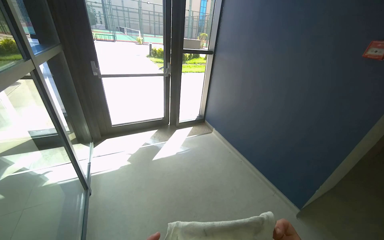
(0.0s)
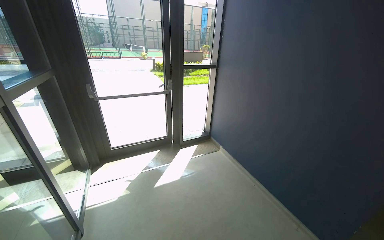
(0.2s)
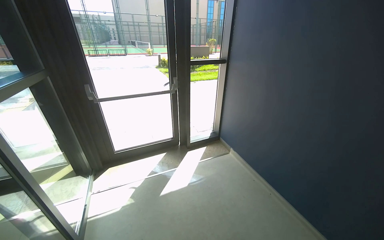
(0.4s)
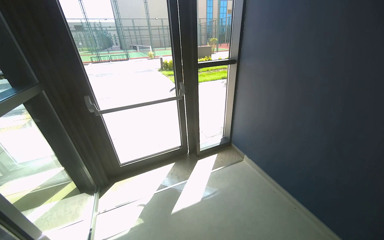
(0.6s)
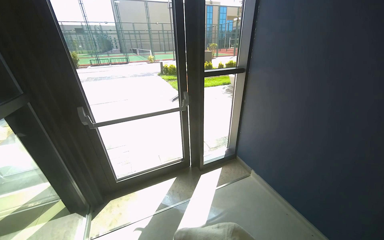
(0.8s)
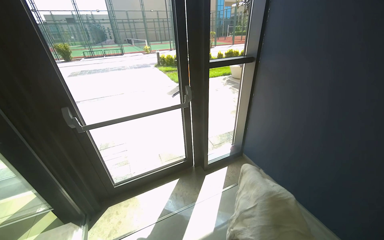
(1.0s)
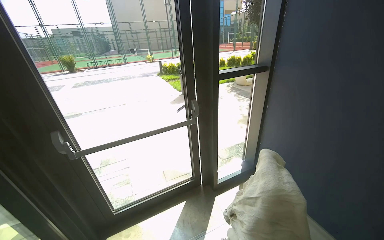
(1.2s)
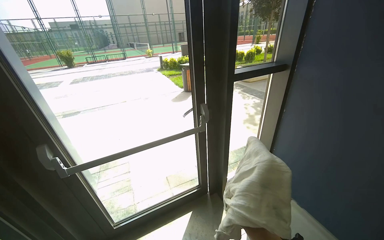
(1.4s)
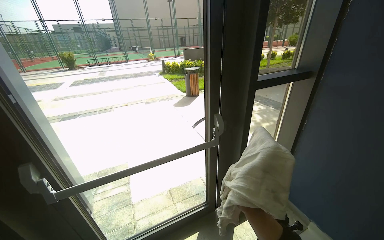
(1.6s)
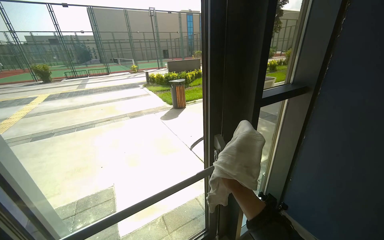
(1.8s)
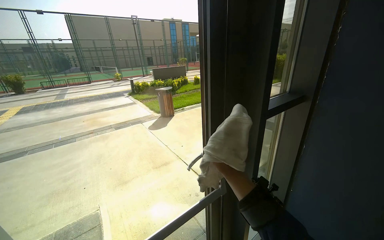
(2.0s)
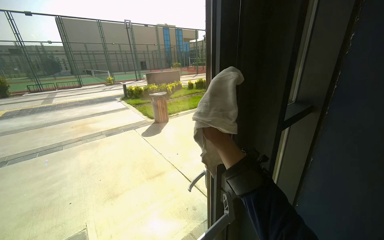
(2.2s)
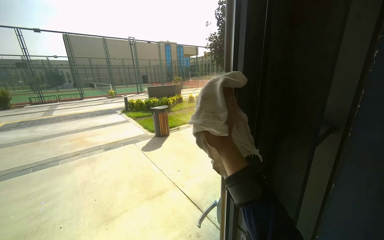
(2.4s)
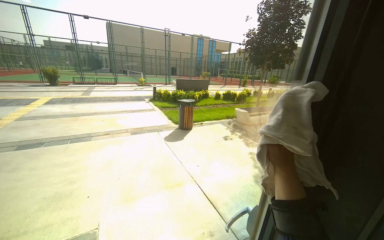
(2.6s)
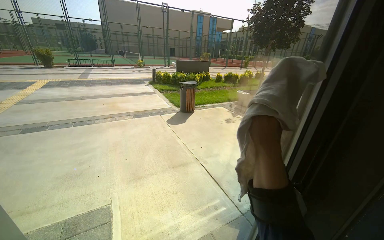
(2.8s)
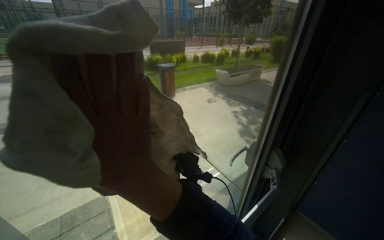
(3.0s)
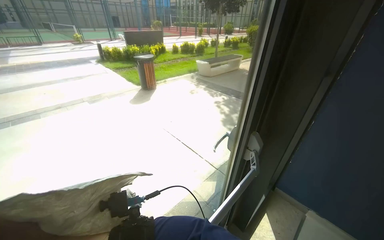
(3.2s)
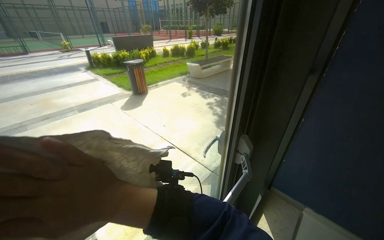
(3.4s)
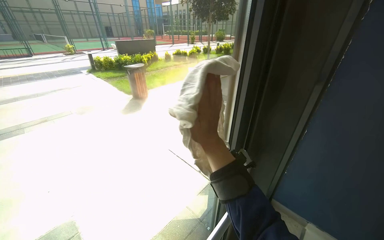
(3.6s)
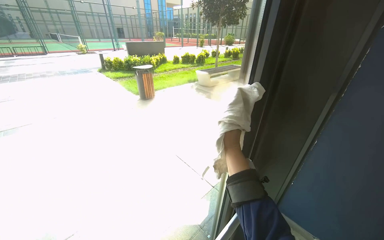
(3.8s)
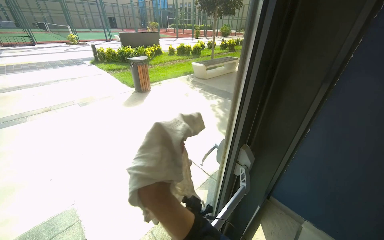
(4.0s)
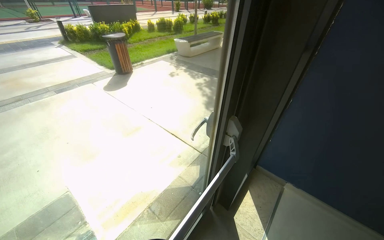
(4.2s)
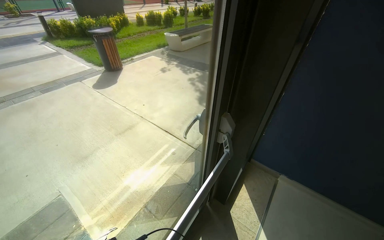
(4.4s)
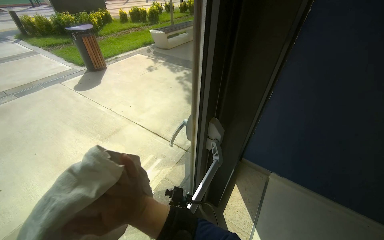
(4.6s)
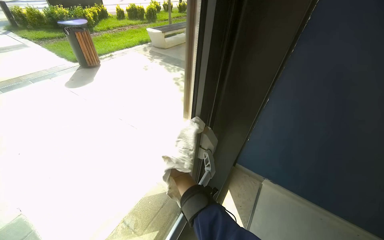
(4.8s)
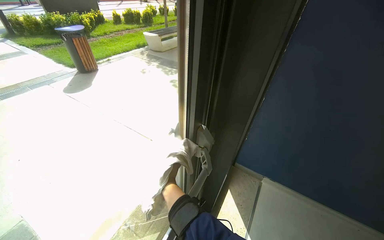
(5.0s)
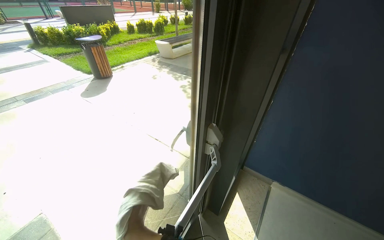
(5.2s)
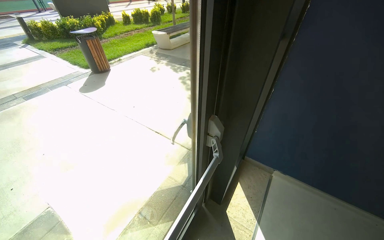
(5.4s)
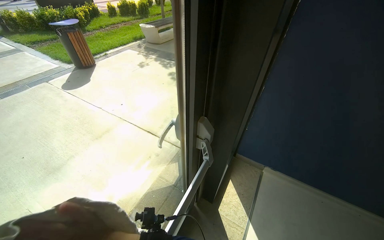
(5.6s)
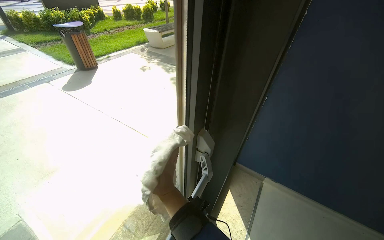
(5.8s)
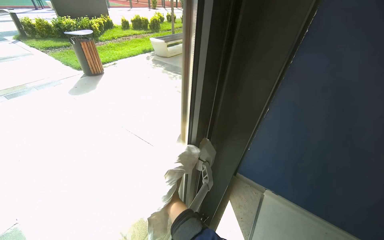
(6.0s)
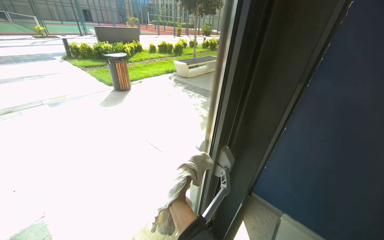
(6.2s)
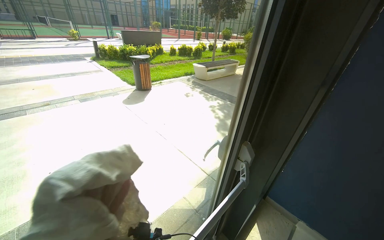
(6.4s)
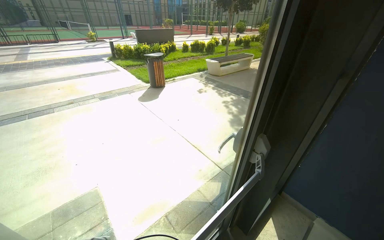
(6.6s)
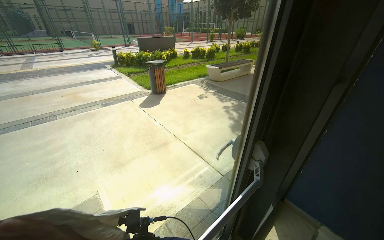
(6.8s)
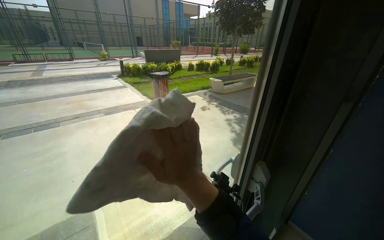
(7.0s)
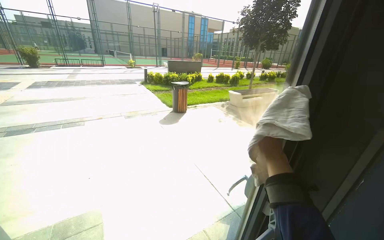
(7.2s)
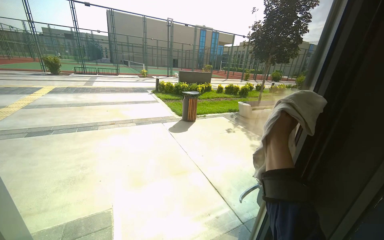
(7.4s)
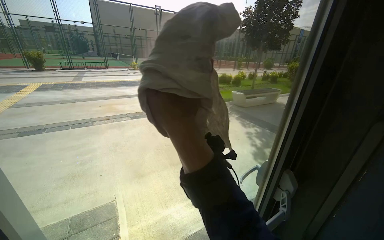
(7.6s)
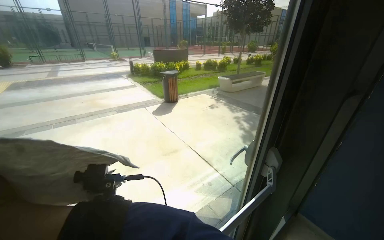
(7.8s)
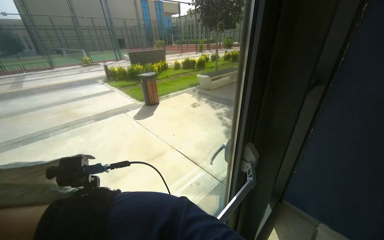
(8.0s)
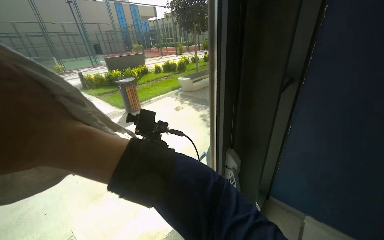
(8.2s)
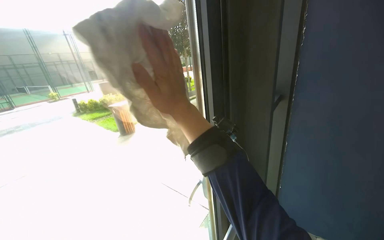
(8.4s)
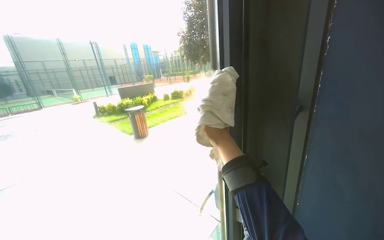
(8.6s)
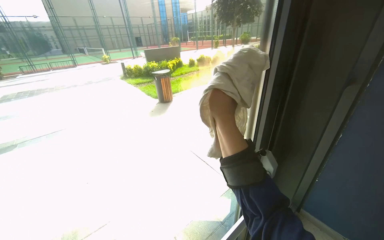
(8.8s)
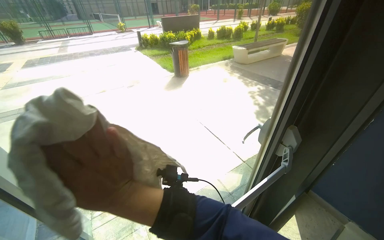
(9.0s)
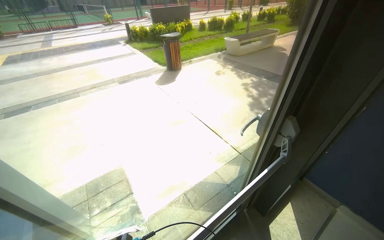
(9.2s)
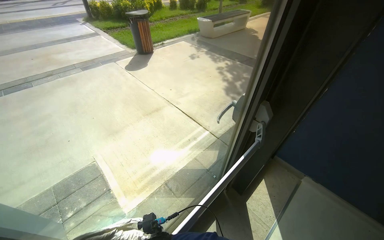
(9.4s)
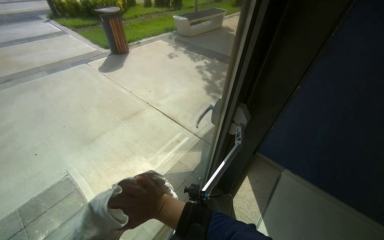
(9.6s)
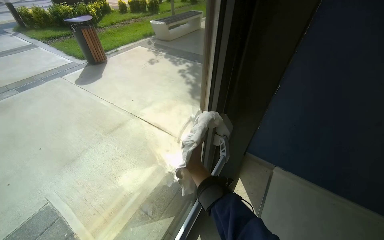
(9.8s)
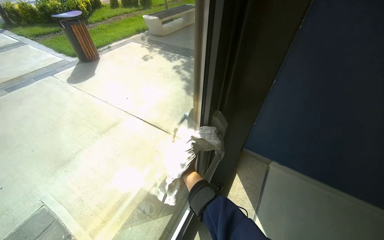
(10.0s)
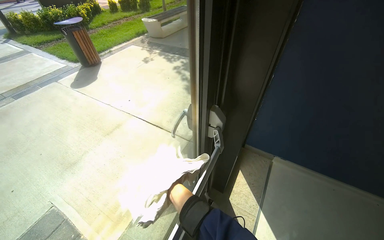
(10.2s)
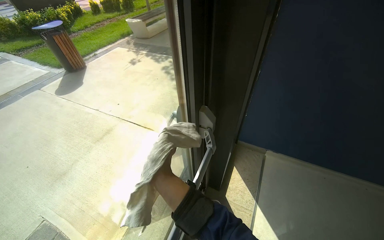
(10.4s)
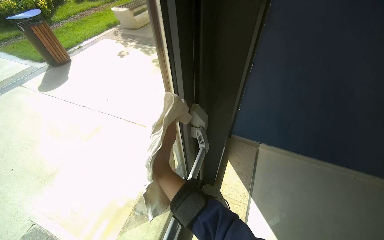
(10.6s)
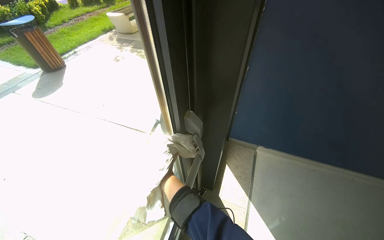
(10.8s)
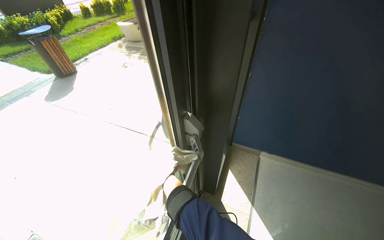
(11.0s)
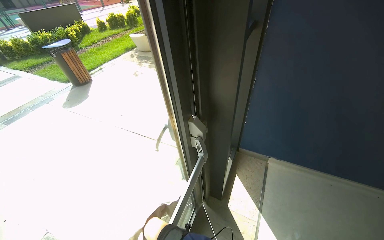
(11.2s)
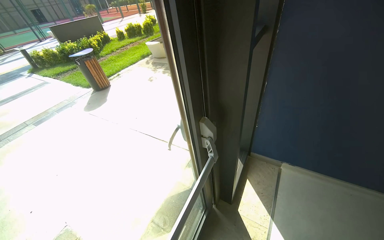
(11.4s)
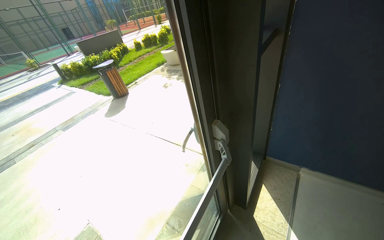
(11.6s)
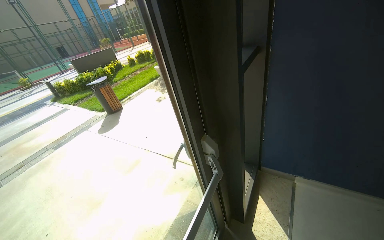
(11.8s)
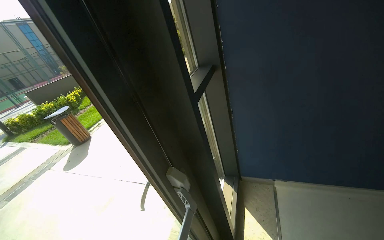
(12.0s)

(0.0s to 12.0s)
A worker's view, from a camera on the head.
Job: wiping surfaces.
The whole recording: Wiping entrance surfaces. The worker wipes the turnstile screens, metal surfaces, and glass door in the entrance area.
0.0s - 1.6s: The head travels some 1.5 m.
1.6s - 3.0s: The wearer moves about 60 cm.
6.0s - 7.6s: The wearer looks approximately 25 degrees further to the left. The wearer looks approximately 15 degrees further upward.
7.6s - 9.0s: The view tilts some 15 degrees downward.
9.0s - 10.4s: The wearer looks roughly 35 degrees further to the right.
10.4s - 12.0s: The view tilts roughly 15 degrees upward.

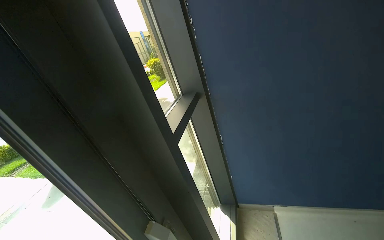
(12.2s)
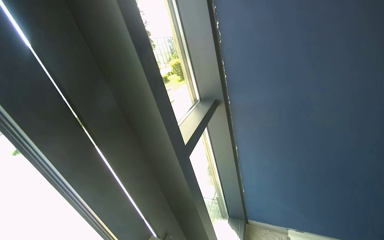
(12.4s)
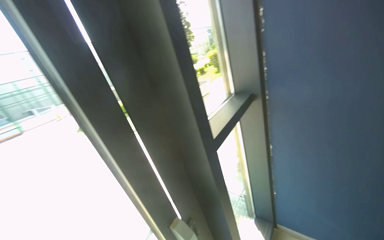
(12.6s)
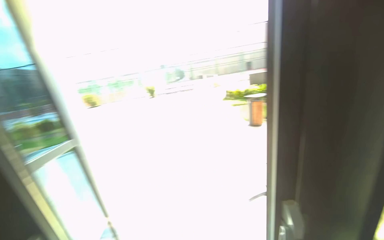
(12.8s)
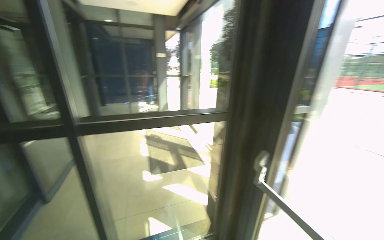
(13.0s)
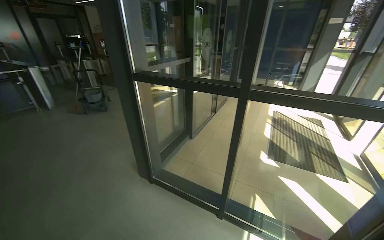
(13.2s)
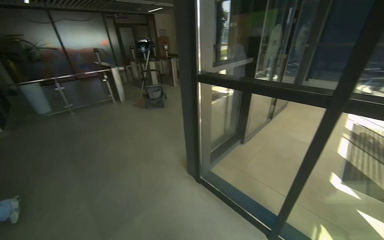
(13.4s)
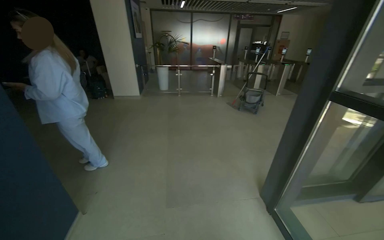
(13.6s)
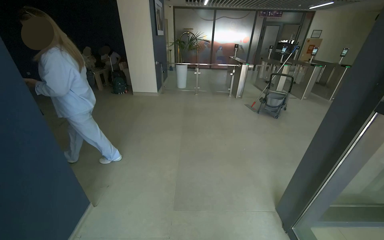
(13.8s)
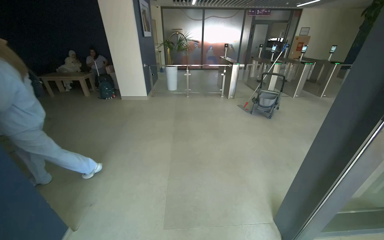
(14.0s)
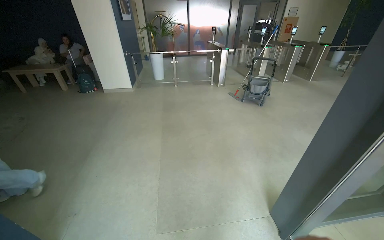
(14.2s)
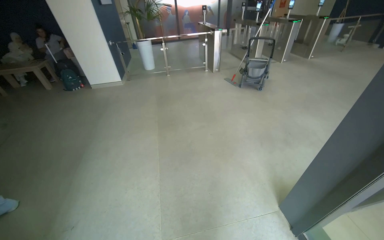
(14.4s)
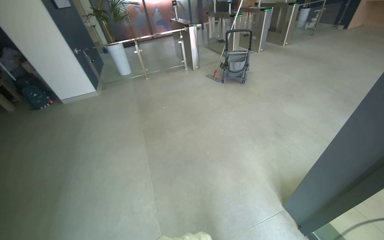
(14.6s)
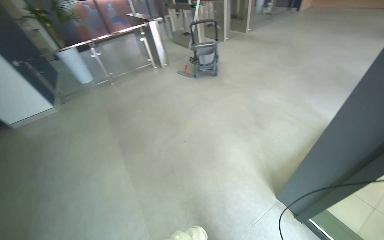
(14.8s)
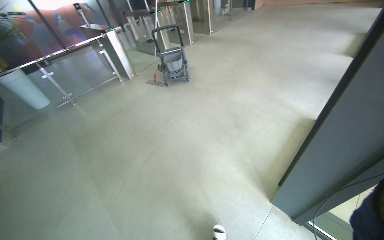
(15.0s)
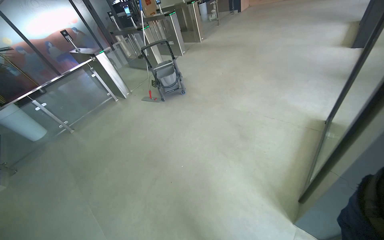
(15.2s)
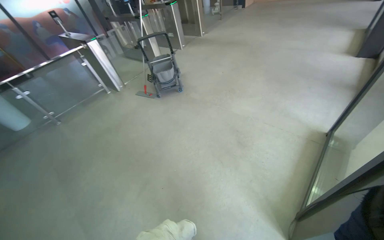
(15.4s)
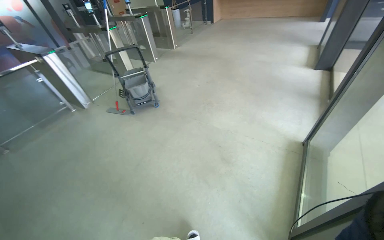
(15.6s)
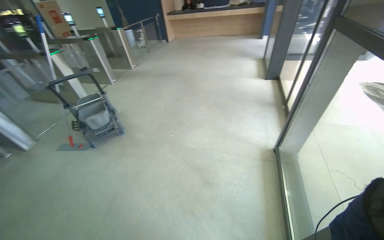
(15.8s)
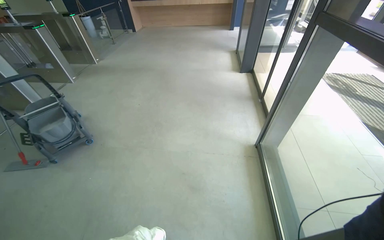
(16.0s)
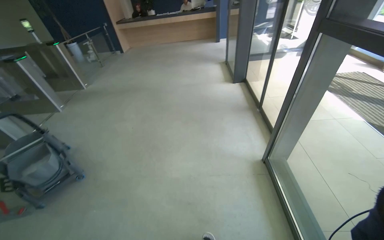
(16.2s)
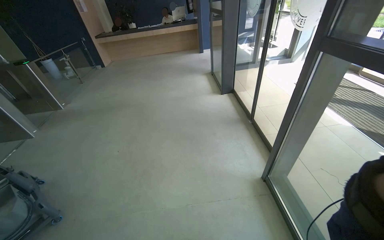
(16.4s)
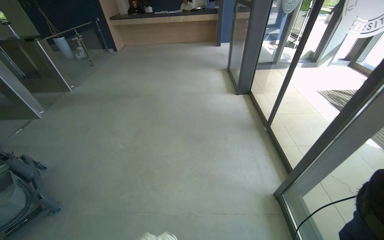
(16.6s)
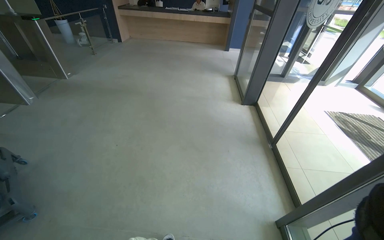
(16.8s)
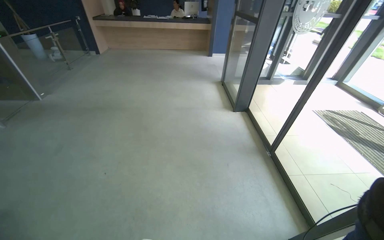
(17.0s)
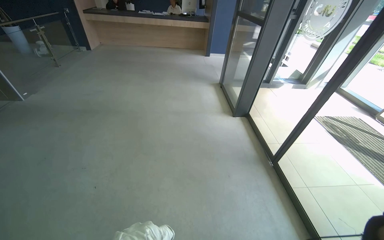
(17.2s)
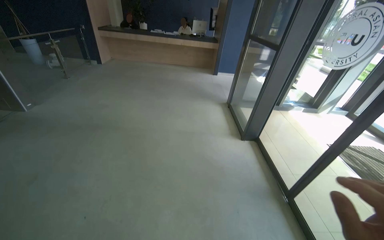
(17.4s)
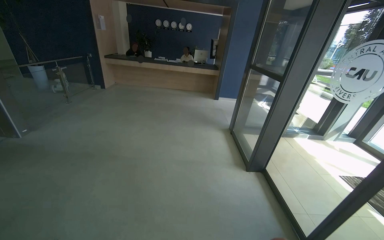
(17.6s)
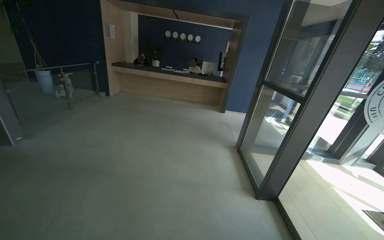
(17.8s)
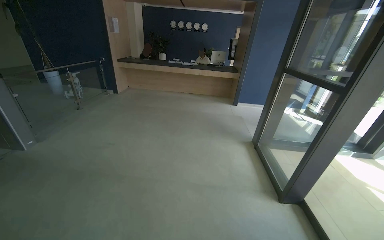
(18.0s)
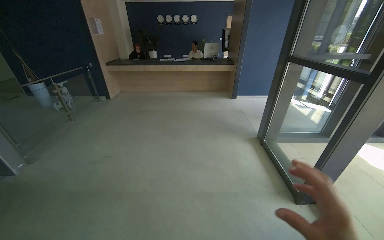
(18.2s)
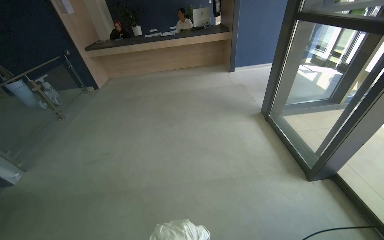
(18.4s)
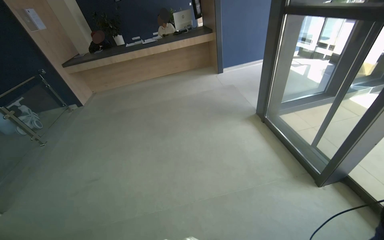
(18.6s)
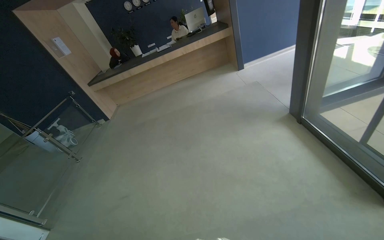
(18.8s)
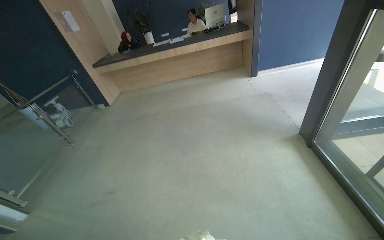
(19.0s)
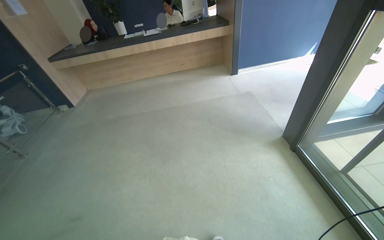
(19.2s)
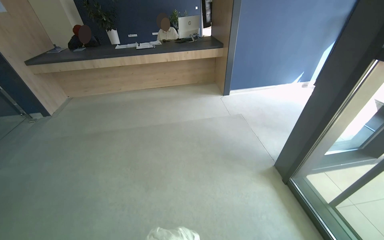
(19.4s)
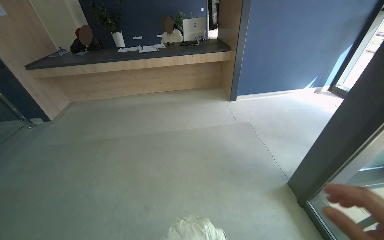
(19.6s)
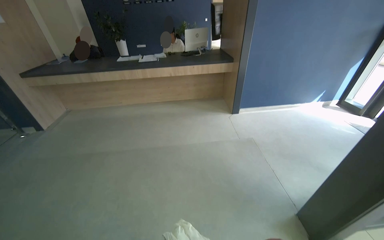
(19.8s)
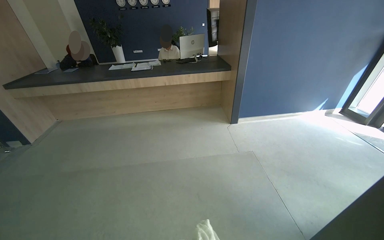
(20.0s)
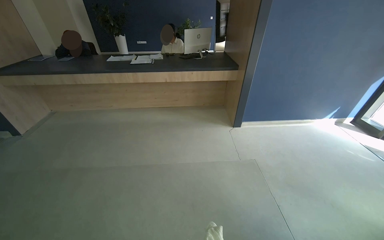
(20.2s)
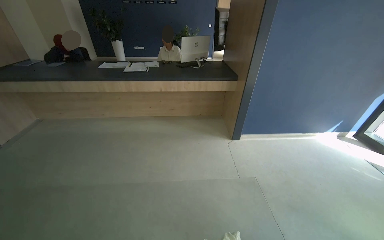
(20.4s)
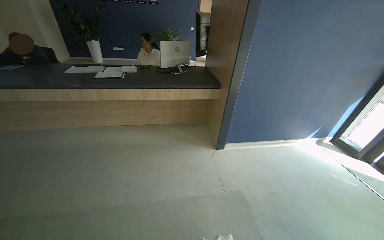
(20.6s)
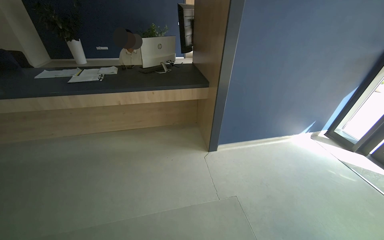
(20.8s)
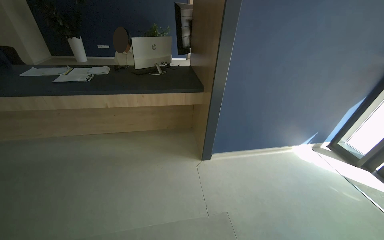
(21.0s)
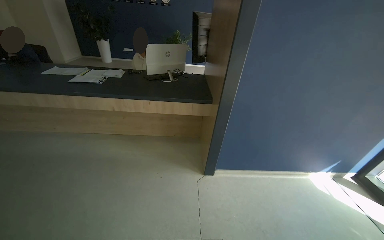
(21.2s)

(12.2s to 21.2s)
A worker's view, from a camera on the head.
Job: wiping surfaces.
The whole recording: Wiping entrance surfaces. The worker wipes the turnstile screens, metal surfaces, and glass door in the entrance area.
13.8s - 15.2s: The wearer moves about 1 m. The head turns to the right by roughly 55 degrees.
15.2s - 16.6s: The camera travels about 1 m. The head rotates about 40 degrees to the right.
16.6s - 18.2s: The camera travels about 1.5 m. The wearer looks about 15 degrees further upward.
18.2s - 19.8s: The camera is carried approximately 1.5 m.
19.8s - 21.2s: The camera travels about 1 m.
